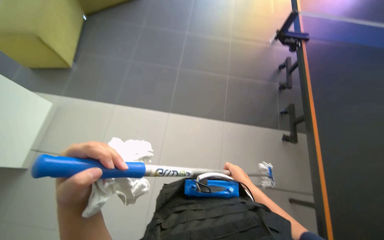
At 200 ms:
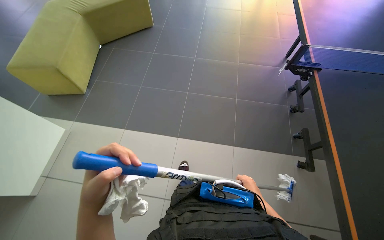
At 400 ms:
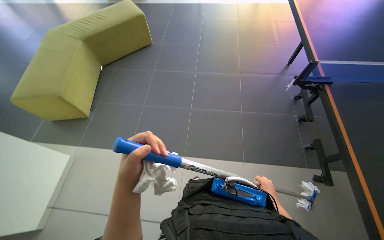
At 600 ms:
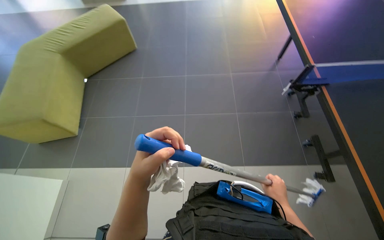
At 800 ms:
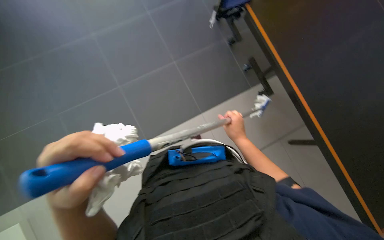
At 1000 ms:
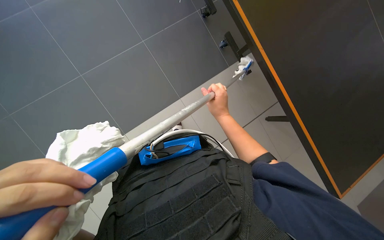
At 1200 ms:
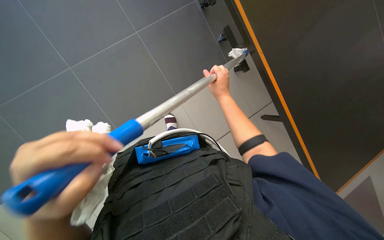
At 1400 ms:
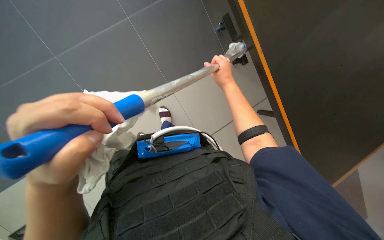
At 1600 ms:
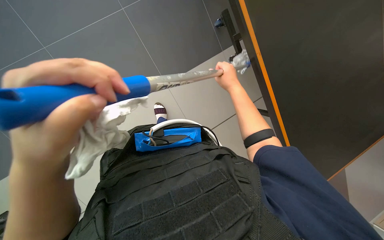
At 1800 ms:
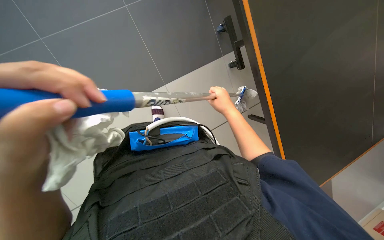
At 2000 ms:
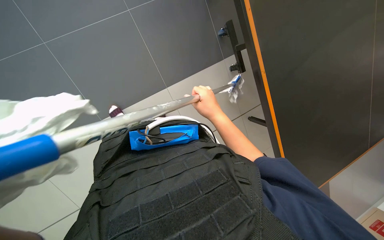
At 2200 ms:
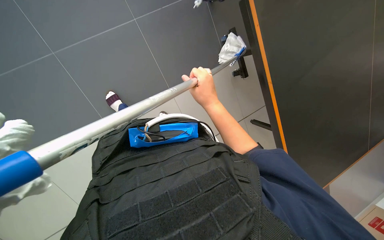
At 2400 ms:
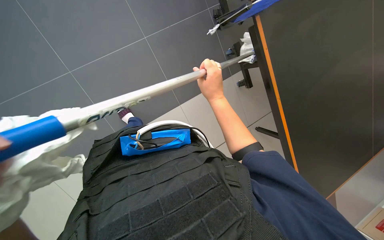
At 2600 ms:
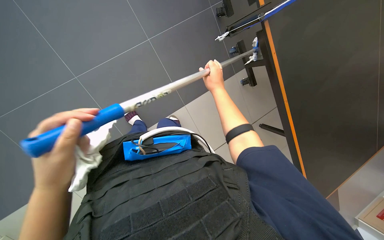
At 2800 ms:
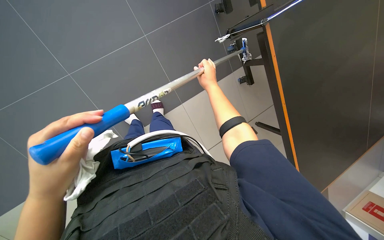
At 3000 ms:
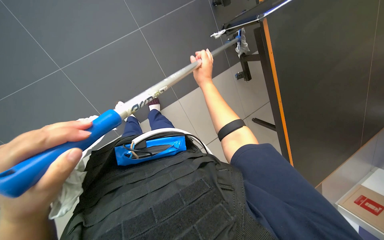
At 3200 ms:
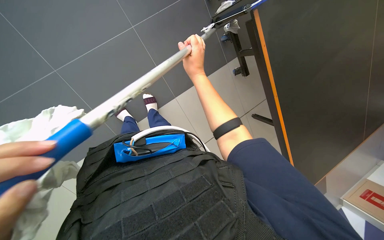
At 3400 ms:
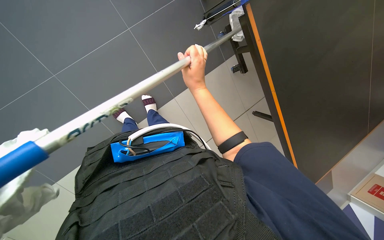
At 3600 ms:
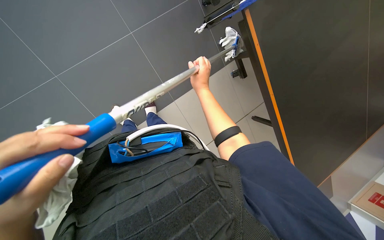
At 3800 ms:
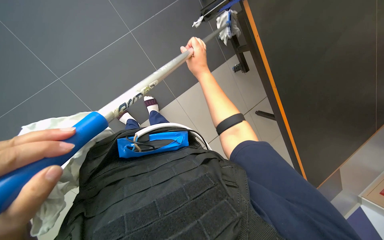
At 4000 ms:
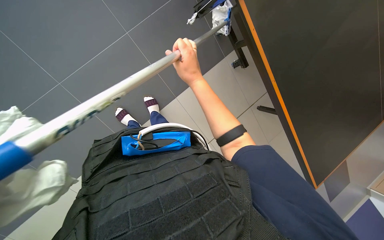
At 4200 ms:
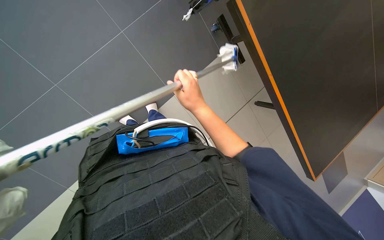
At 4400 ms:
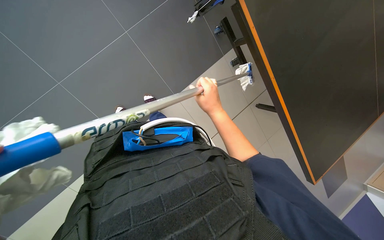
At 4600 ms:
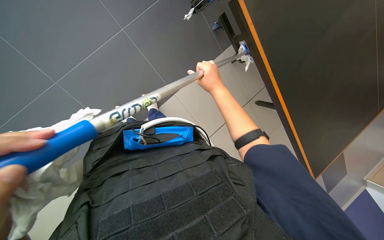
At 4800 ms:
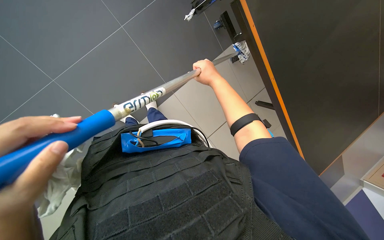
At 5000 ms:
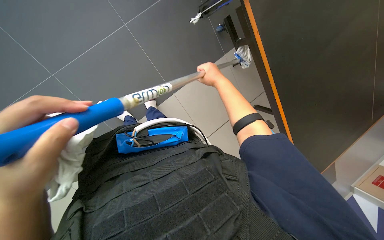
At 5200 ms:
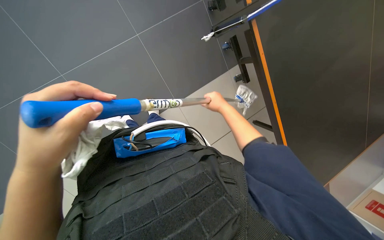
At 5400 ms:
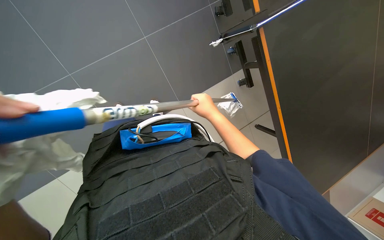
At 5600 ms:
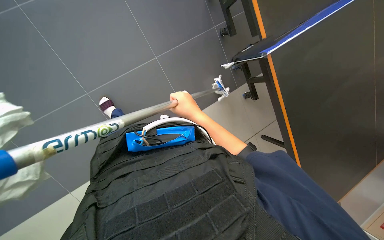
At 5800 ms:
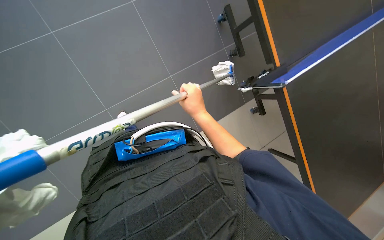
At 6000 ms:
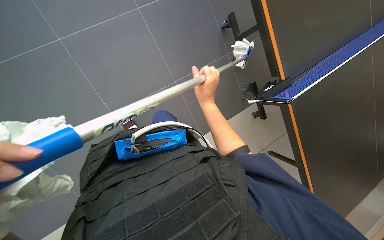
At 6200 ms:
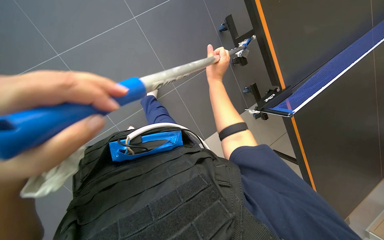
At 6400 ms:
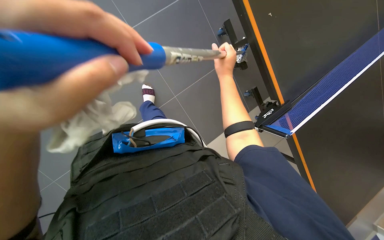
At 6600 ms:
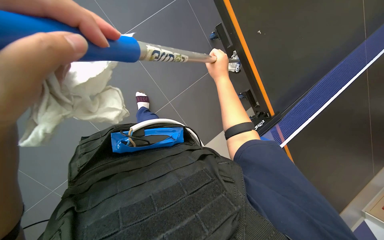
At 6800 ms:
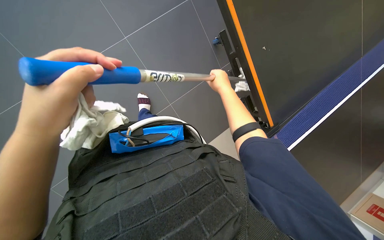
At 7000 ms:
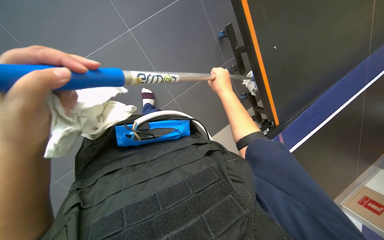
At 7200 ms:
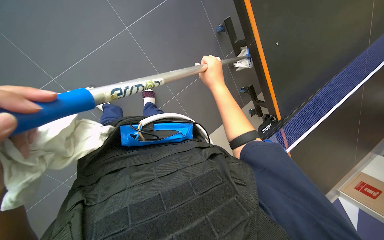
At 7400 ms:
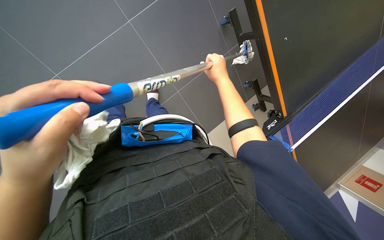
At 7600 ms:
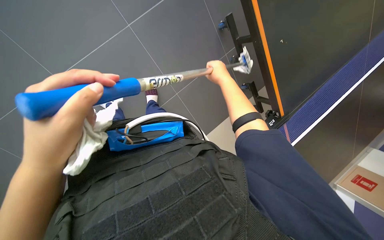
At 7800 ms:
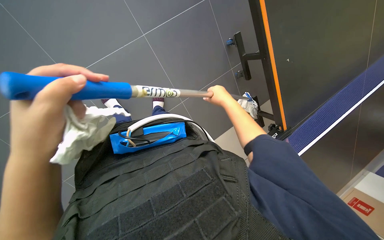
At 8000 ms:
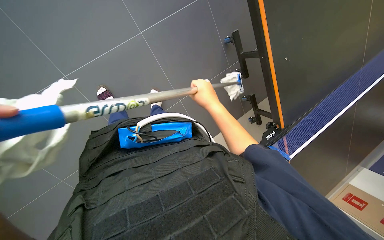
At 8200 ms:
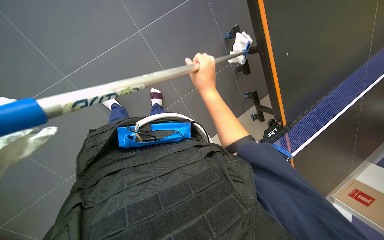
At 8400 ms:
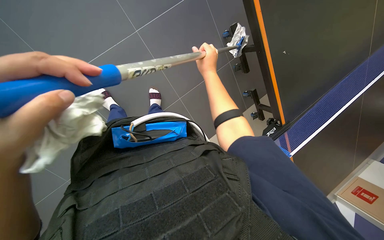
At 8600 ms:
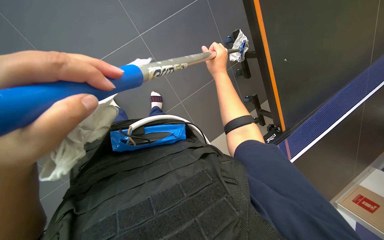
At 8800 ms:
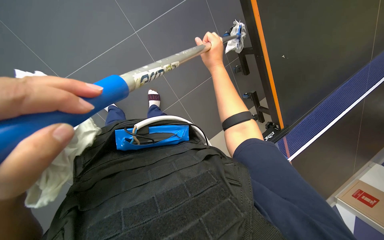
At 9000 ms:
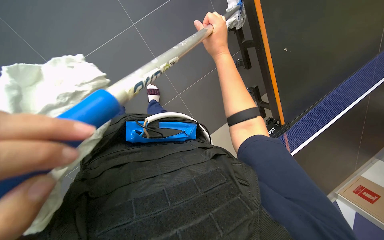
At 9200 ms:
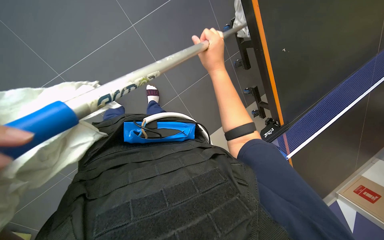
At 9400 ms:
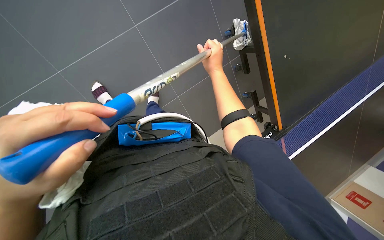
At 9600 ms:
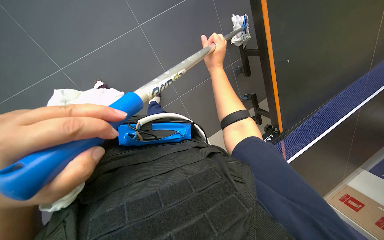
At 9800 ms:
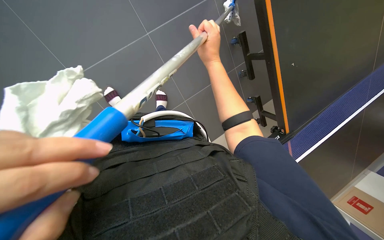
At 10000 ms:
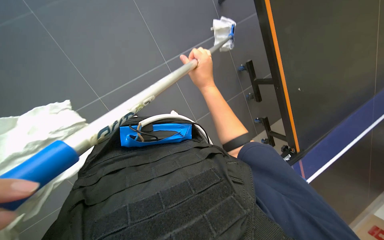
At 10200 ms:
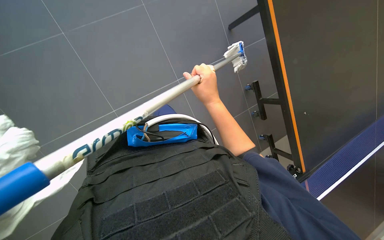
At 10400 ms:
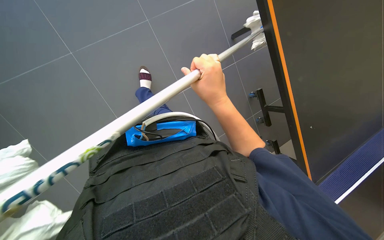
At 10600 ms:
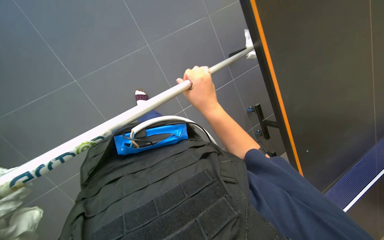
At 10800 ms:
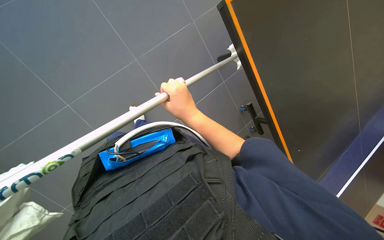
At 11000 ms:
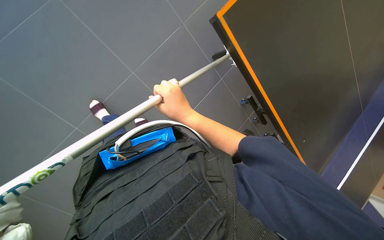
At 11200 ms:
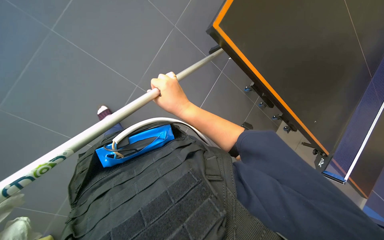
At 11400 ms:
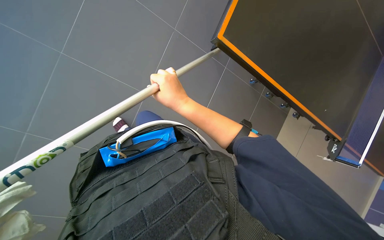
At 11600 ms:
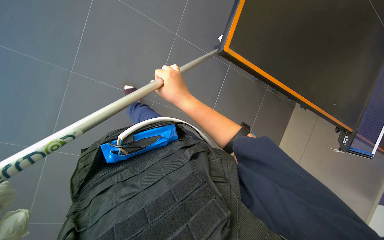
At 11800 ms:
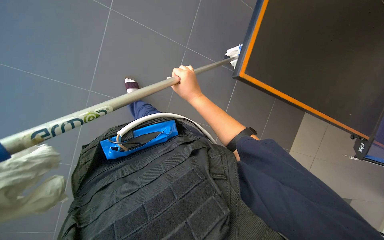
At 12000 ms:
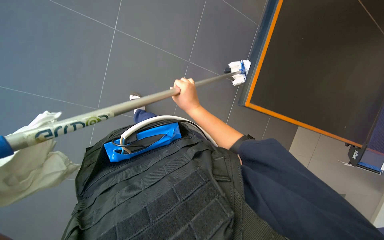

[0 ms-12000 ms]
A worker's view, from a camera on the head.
Job: cleaning windows.
The whole recording: Cleaning glass windows/doors. The worker cleans glass windows and doors using a long-handled tool with a cloth.
0 ms to 1600 ms: The head rotates some 30 degrees to the right. The camera pitches downward, by approximately 25 degrees.
1600 ms to 3000 ms: The right hand goes nearer to the camera and returns, approximately 10 cm each way.
3000 ms to 4400 ms: The right hand heads down the picture, covering approximately 15 cm.
4400 ms to 6000 ms: The right hand moves approximately 15 cm up the picture and comes back.
7600 ms to 9000 ms: The right hand heads nearer to the camera, covering roughly 10 cm, and goes down the picture and returns, approximately 10 cm each way.
9000 ms to 10400 ms: The right hand goes some 15 cm down the picture.
10400 ms to 12000 ms: The right hand goes approximately 15 cm farther from the camera.

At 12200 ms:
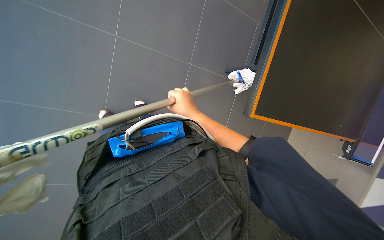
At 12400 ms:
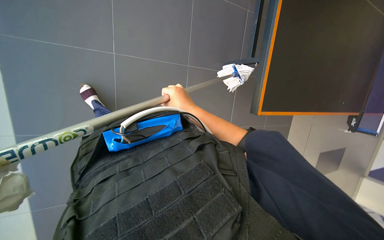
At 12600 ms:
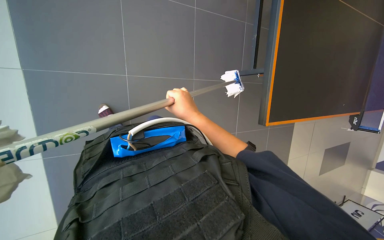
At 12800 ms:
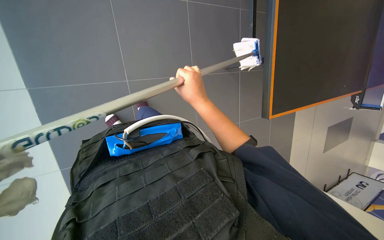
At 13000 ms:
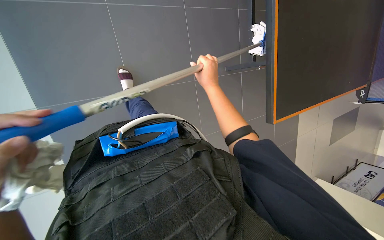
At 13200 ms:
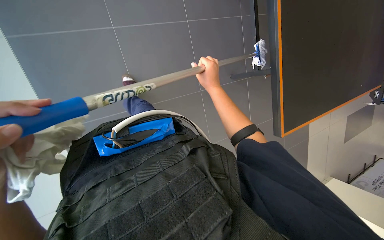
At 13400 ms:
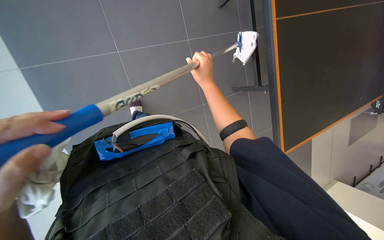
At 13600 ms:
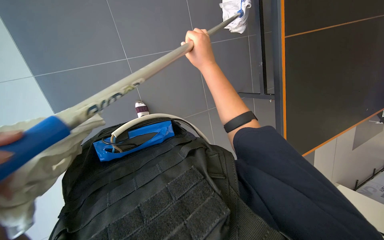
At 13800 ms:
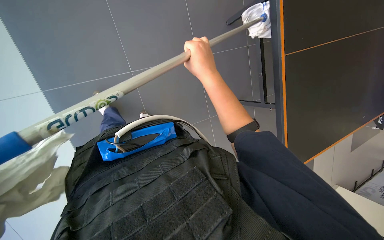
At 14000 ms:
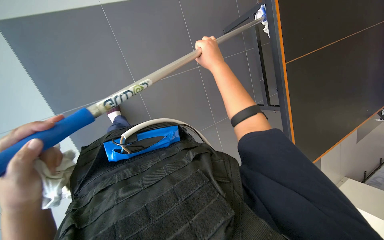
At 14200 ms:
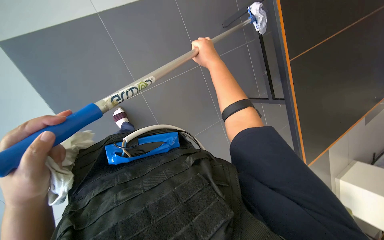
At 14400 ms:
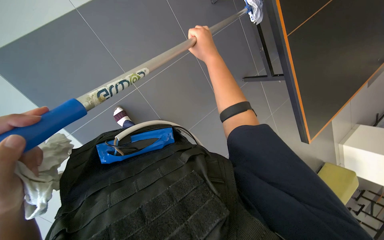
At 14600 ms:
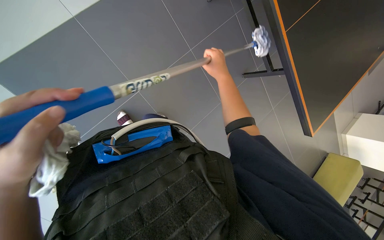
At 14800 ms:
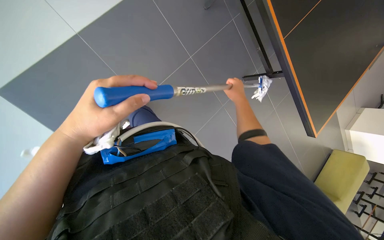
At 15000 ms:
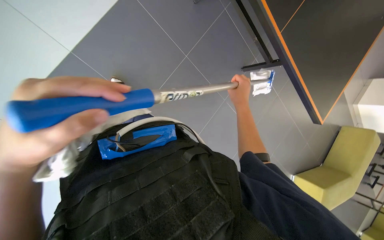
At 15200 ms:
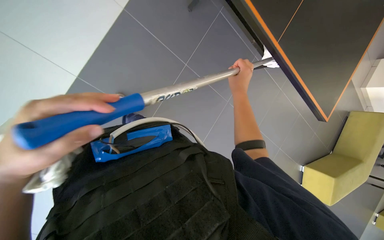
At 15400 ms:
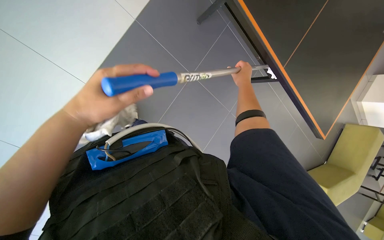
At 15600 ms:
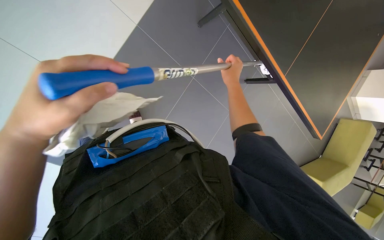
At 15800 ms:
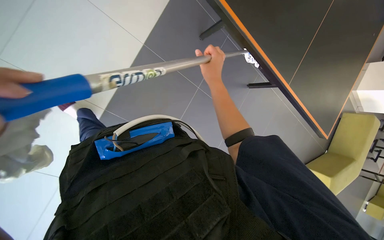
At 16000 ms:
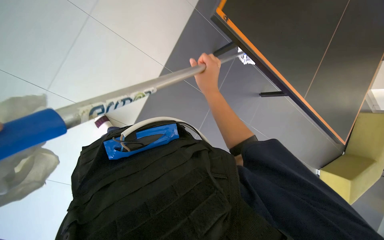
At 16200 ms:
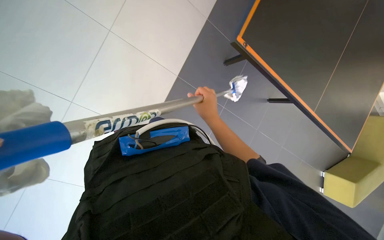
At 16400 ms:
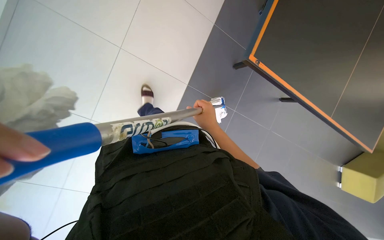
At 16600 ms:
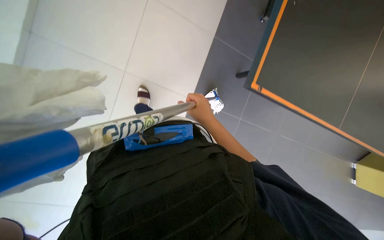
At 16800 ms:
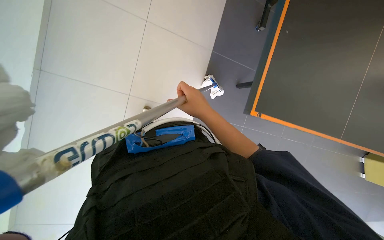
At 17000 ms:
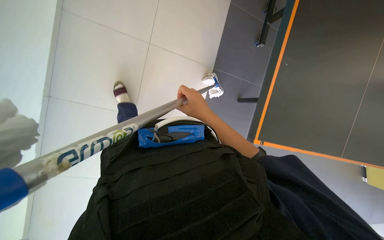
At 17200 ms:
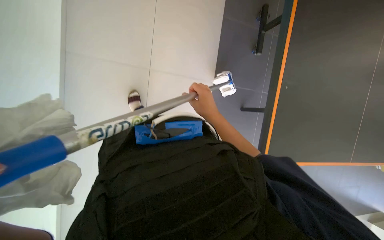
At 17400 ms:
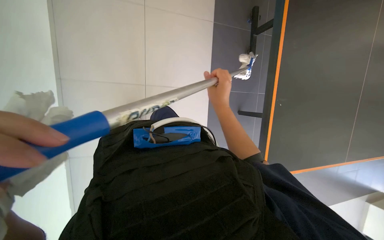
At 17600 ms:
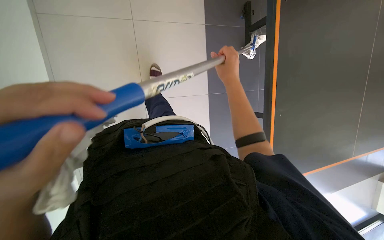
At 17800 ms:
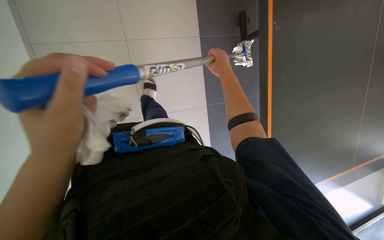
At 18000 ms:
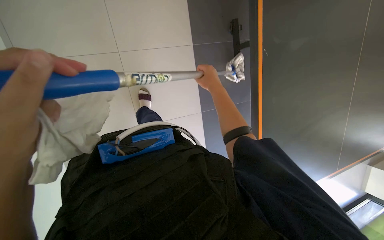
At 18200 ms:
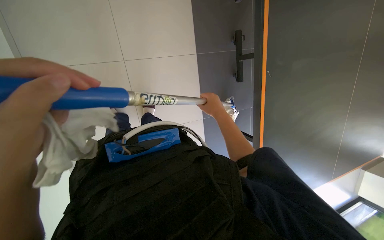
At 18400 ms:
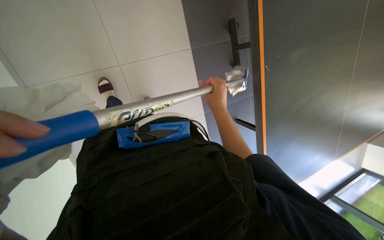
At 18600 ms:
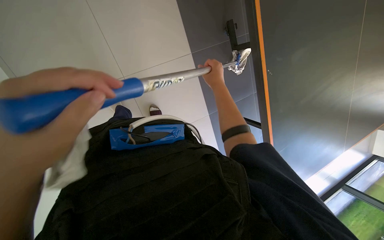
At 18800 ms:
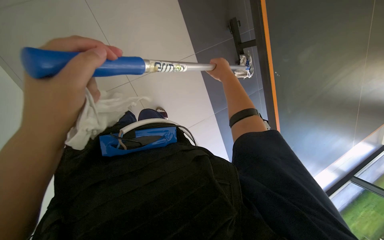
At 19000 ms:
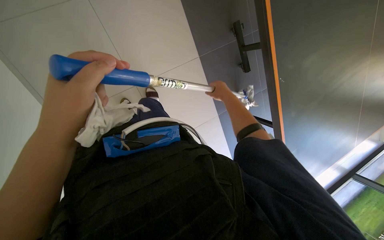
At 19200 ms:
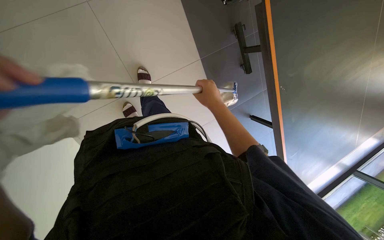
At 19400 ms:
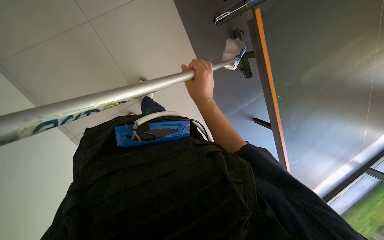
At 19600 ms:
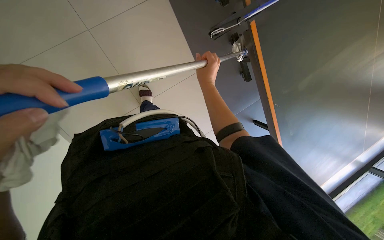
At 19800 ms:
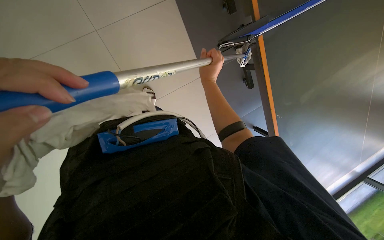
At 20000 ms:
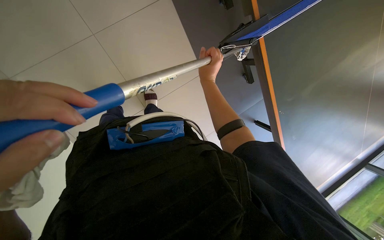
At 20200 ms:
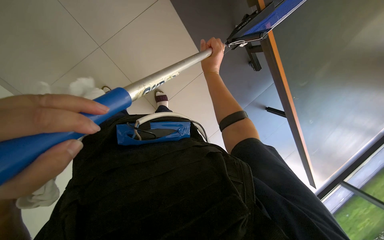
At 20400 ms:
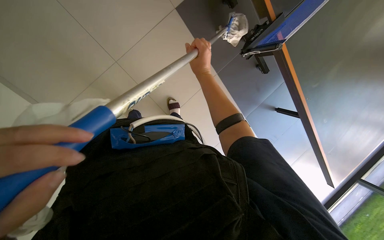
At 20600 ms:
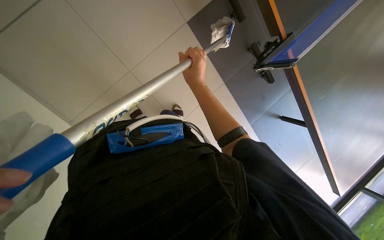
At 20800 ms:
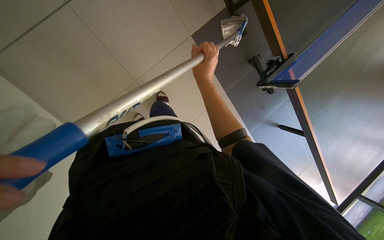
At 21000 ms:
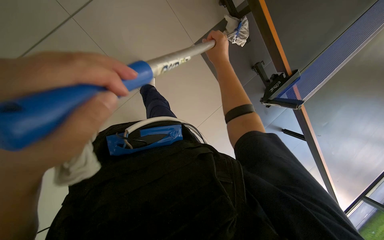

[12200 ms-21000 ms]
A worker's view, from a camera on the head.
Job: cleaning windows.
The whole recording: Cleaning glass windows/doors. The worker cleans glass windows and doors using a long-handled tool with a cloth.
12200 ms to 13600 ms: The right hand moves up the picture, some 10 cm.
13600 ms to 15200 ms: The right hand moves to the right and down the picture, roughly 15 cm.
15200 ms to 16600 ms: The right hand is displaced to the left by about 15 cm.
16600 ms to 18000 ms: The right hand shifts roughly 10 cm up the picture.
18000 ms to 19600 ms: The camera pitches upward, by some 15 degrees.
19600 ms to 21000 ms: The right hand goes about 10 cm up the picture.
